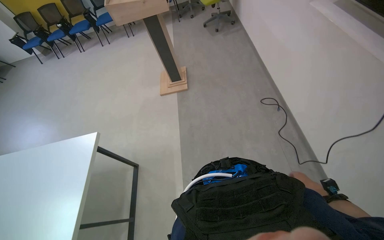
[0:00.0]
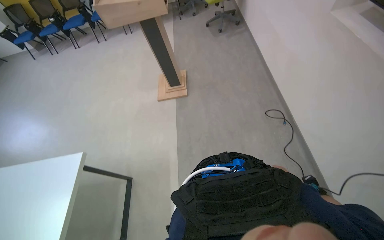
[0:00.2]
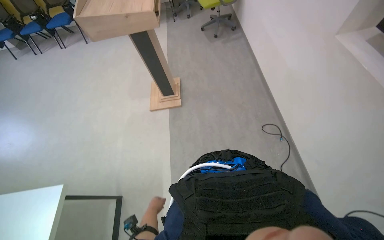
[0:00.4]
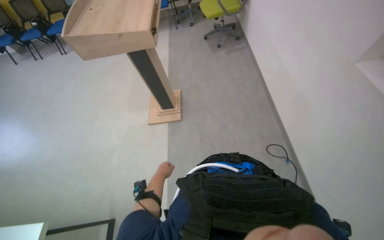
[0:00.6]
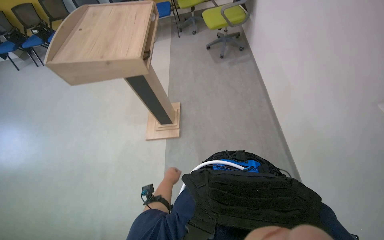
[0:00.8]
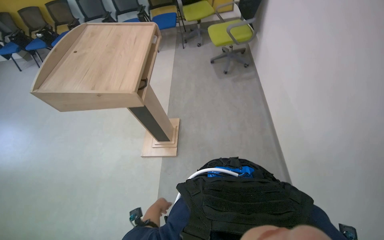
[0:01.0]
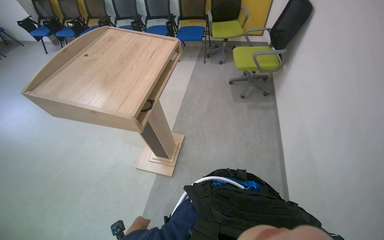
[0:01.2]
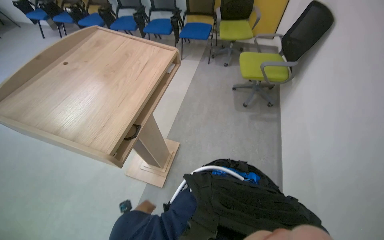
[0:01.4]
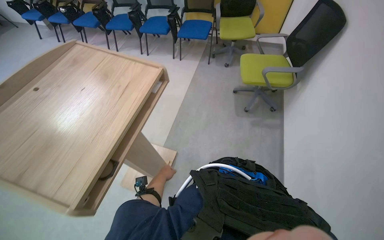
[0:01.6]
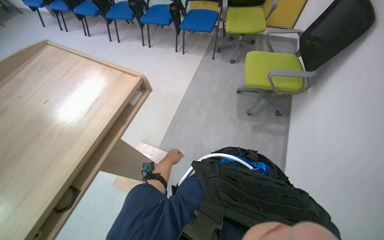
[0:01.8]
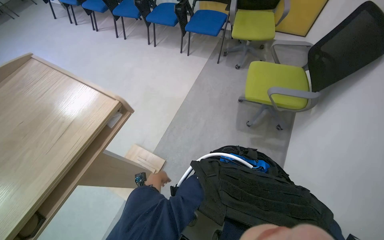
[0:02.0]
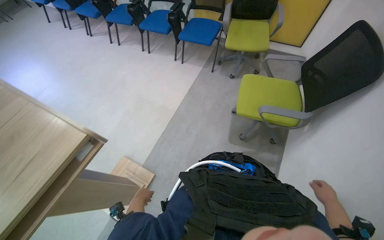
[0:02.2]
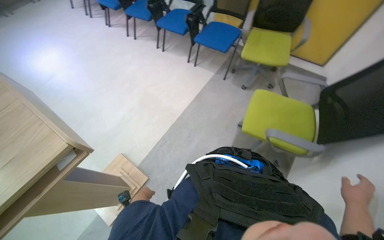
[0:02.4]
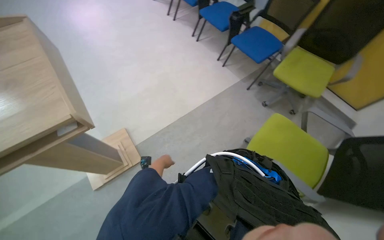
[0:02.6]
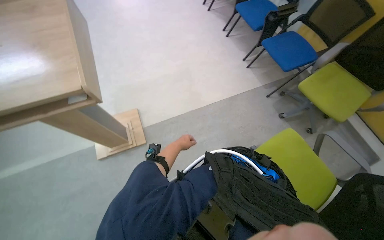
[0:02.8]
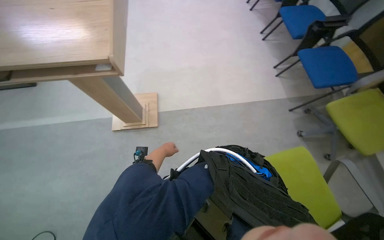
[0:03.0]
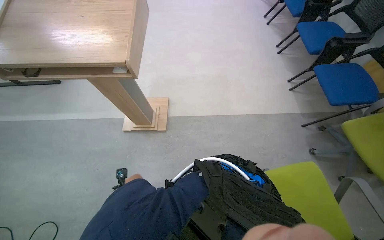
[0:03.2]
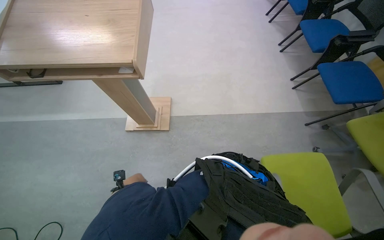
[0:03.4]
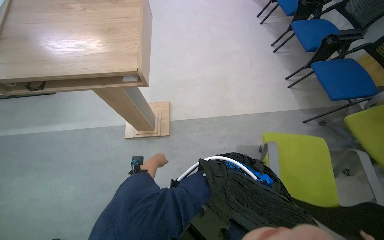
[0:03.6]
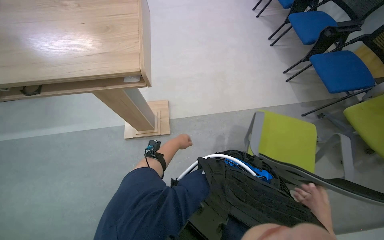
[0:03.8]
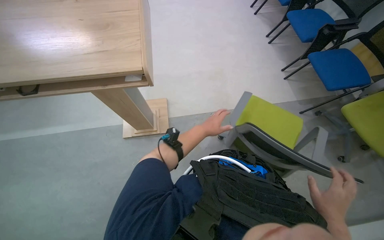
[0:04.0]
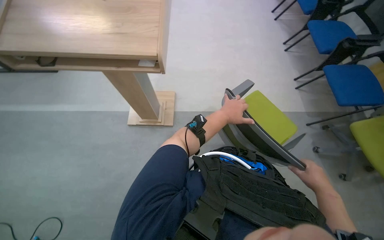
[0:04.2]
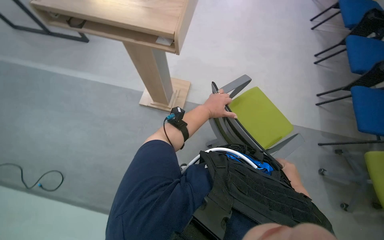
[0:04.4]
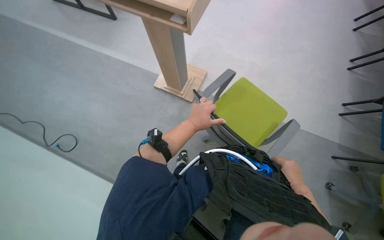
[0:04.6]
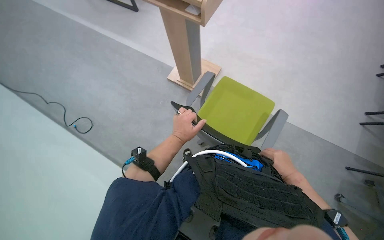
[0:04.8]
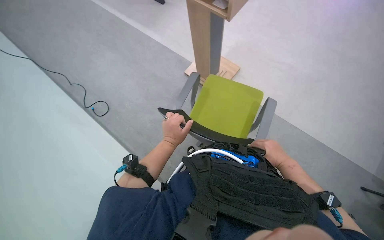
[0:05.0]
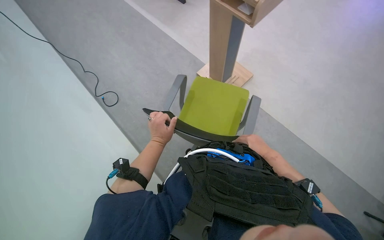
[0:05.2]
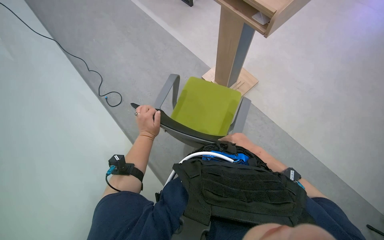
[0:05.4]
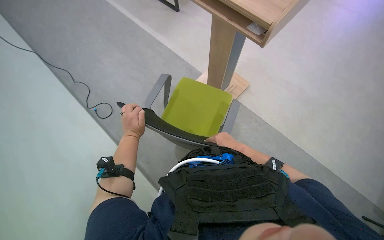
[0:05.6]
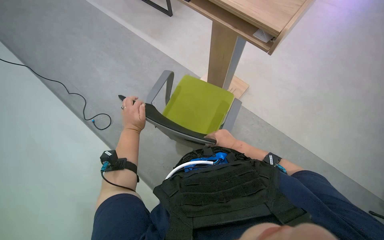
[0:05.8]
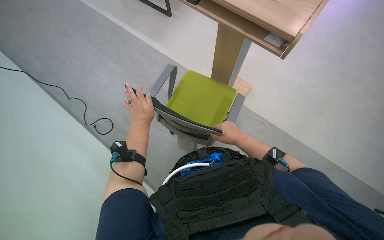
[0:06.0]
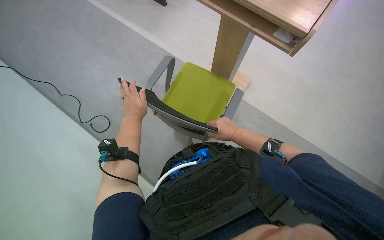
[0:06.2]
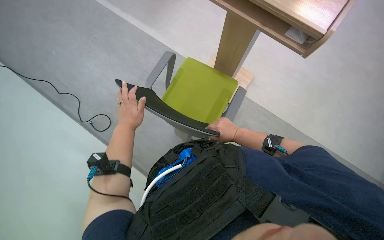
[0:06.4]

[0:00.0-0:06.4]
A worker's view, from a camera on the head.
Job: organizing items.
The whole recording: Arranging blue chairs. The worker arranges blue chairs in the room.
0:00.0 to 0:01.6: The head travels about 1.5 m.
0:01.6 to 0:03.2: The head travels some 80 cm. The wearer's head swings some 75 degrees to the left.
0:03.2 to 0:04.8: The head rotates approximately 30 degrees to the left.
0:04.8 to 0:06.4: The left hand goes some 15 cm to the left, while the right hand shifts some 20 cm to the left, farther from the camera and up the picture.

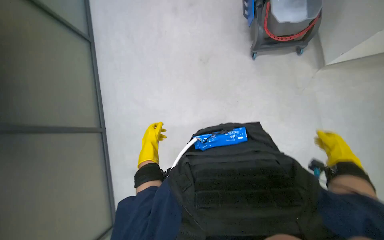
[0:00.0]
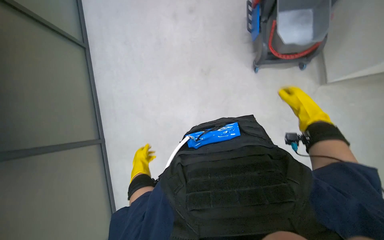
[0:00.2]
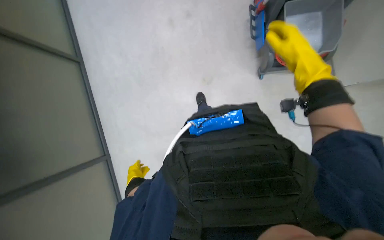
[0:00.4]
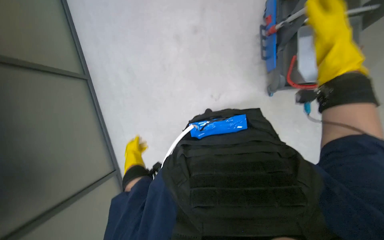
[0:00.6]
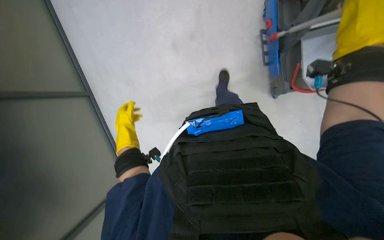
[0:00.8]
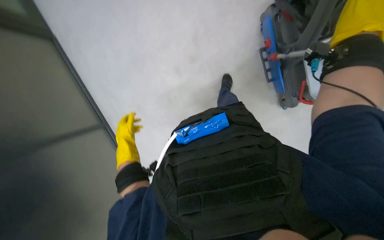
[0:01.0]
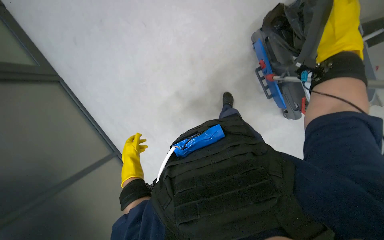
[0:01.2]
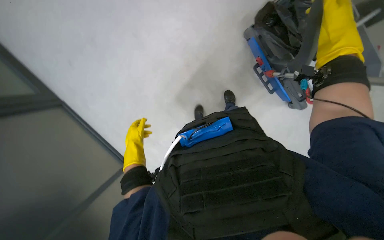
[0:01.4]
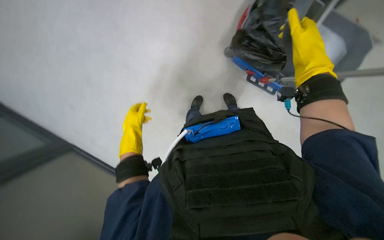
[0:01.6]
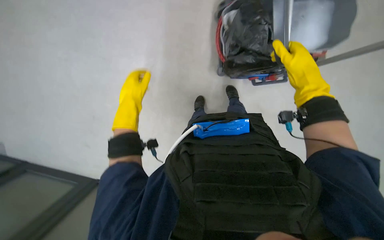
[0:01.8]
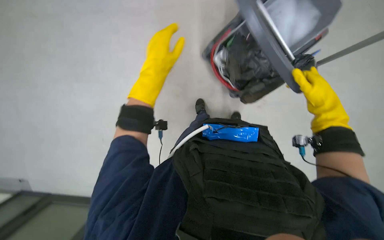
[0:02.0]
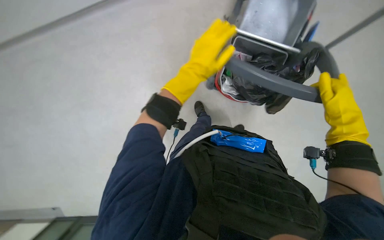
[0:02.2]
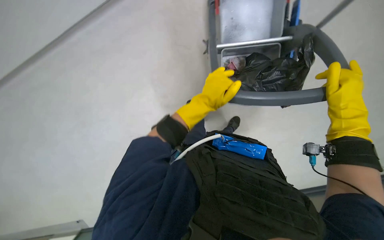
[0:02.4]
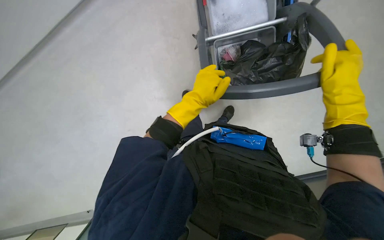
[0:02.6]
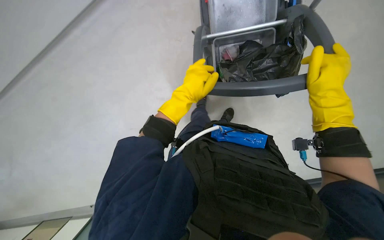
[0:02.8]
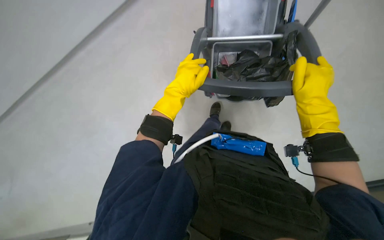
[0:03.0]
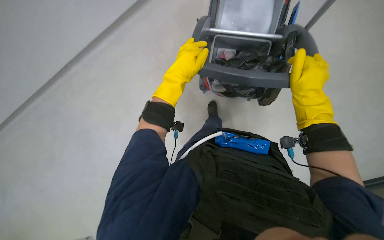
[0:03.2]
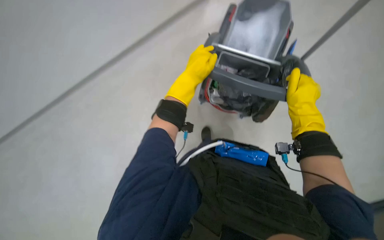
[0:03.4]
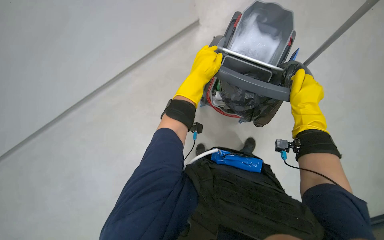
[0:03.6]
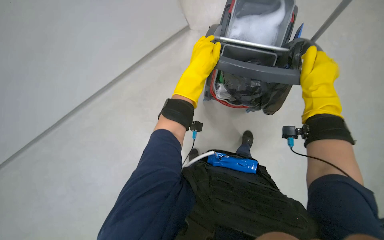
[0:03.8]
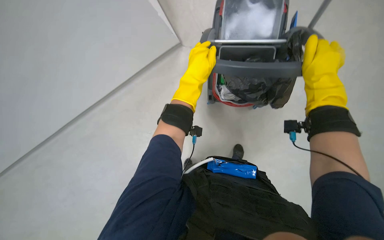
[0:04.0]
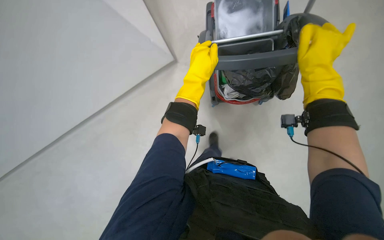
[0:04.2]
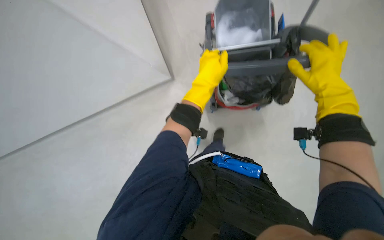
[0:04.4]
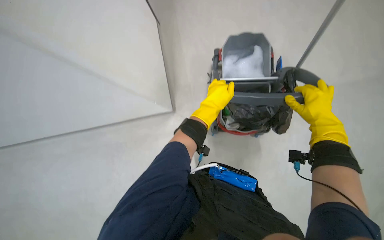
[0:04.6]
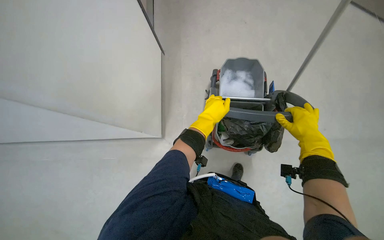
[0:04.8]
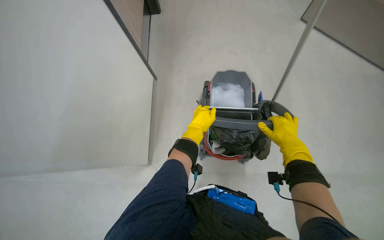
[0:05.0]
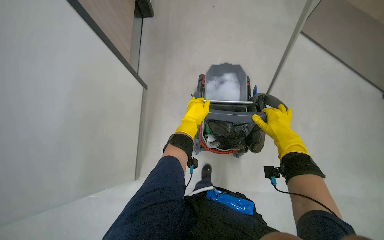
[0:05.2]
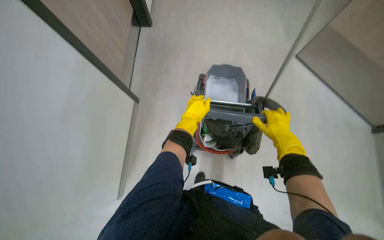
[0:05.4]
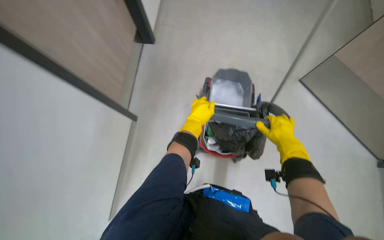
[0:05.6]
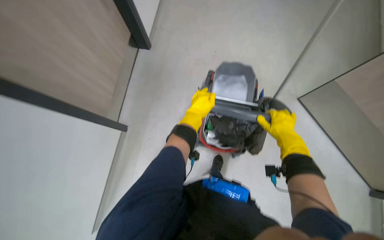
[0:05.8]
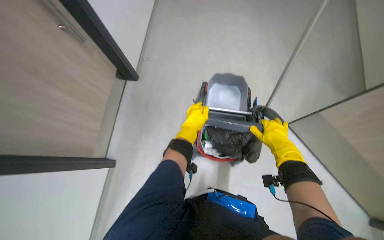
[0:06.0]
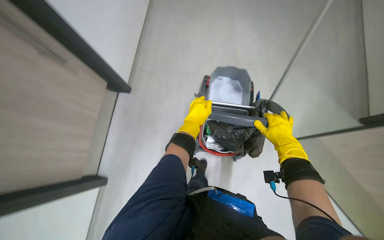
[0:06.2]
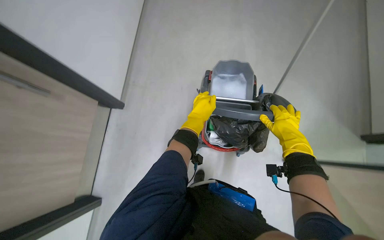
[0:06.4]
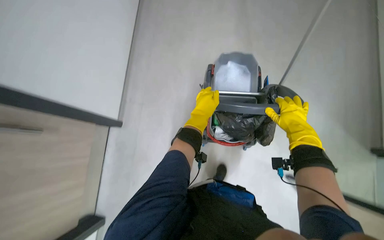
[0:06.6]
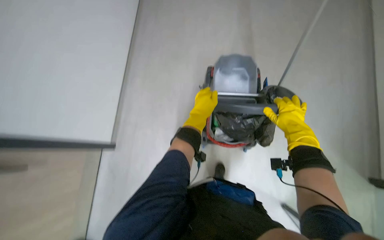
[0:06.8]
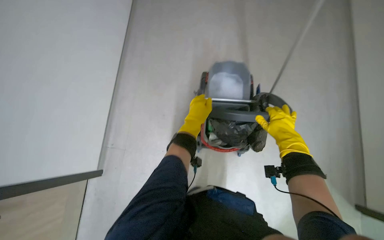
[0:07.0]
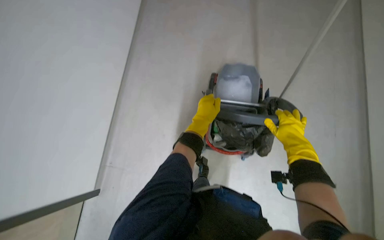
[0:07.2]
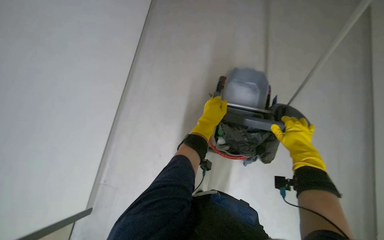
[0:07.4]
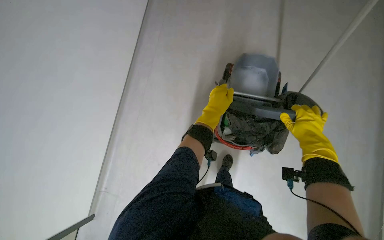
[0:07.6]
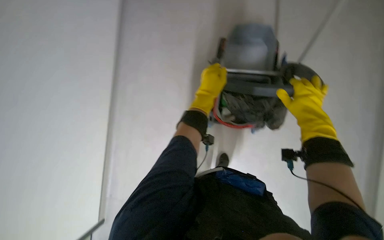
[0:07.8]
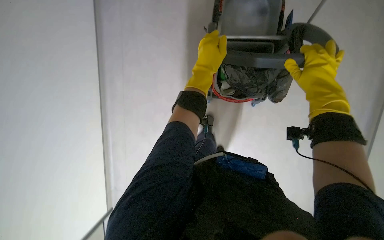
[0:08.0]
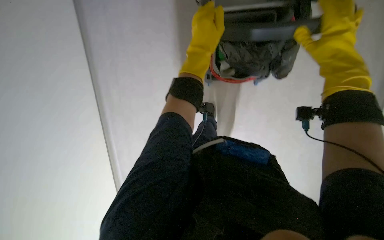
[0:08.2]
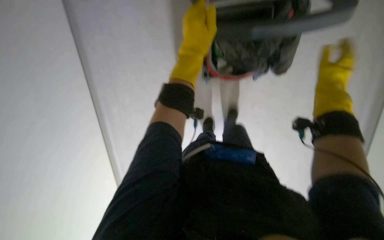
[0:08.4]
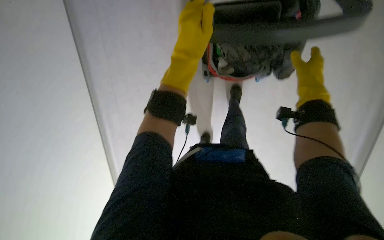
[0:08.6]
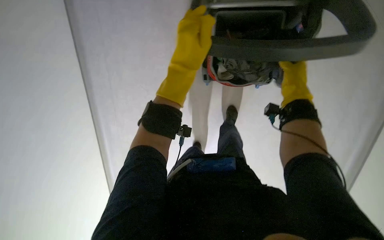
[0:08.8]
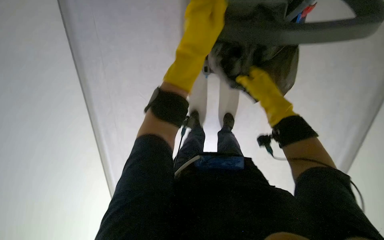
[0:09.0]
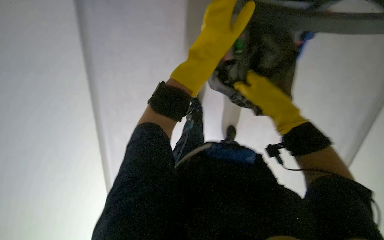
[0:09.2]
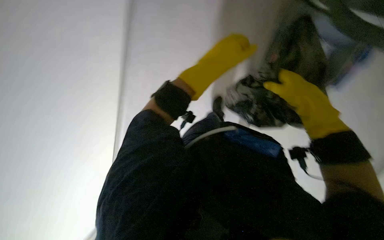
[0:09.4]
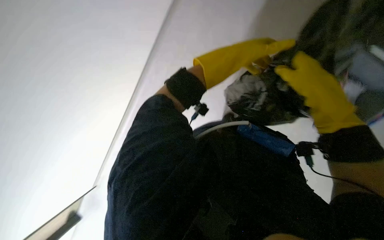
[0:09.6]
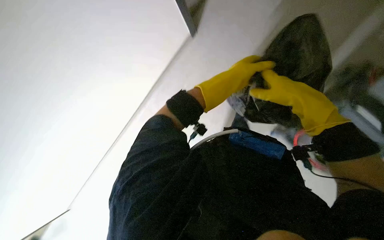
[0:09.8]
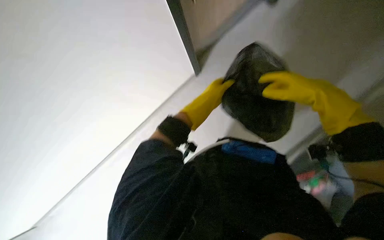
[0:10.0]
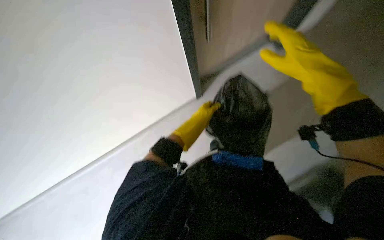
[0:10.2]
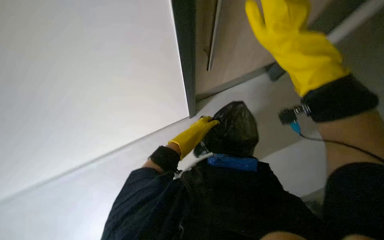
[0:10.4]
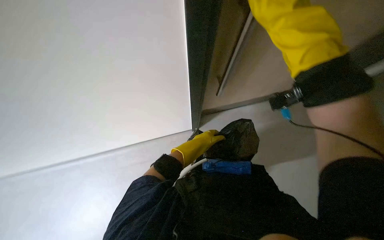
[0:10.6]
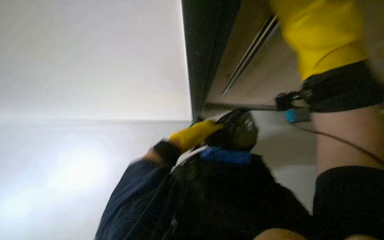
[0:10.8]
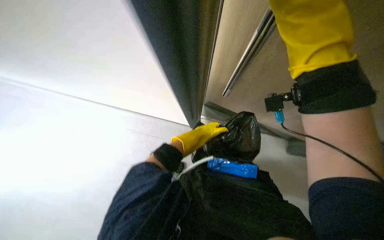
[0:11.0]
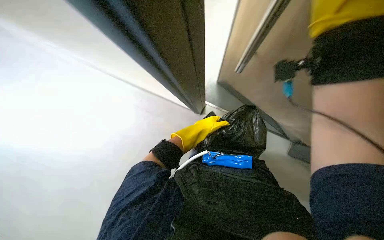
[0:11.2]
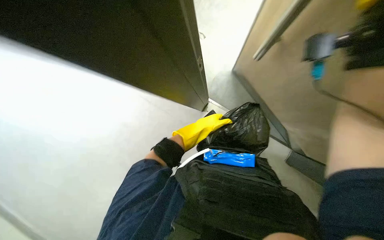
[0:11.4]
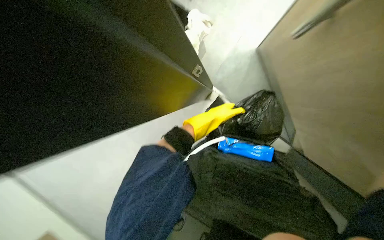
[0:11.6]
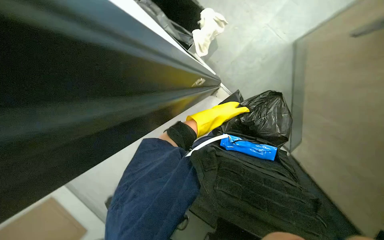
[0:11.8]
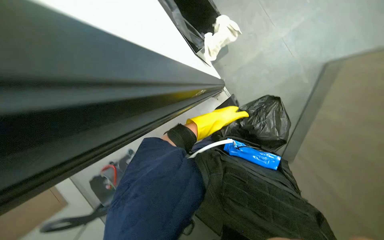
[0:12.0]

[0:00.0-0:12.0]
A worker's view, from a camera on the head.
Job: organizing items.
The whole recording: Transporting cleaning cart. The worker pushes a cleaning cart through the hallway.
0:00.0 to 0:01.6: The wearer looks roughly 10 degrees further upward. The left hand goes down the picture and returns, roughly 10 cm each way.
0:01.6 to 0:03.0: Everything in view rotates roughly 30 degrees clockwise.
0:03.0 to 0:04.4: The left hand heads to the right, covering some 10 cm.
0:04.4 to 0:06.0: The wearer looks approximately 20 degrees further upward.
0:06.0 to 0:07.6: The hands work in one place, with small movements.
0:07.6 to 0:09.0: The view tilts about 25 degrees downward. The right hand heads to the left, covering approximately 10 cm.
0:09.0 to 0:10.4: The view tips upward by approximately 30 degrees.
0:10.4 to 0:12.0: The camera sweeps to the left, by some 20 degrees.
